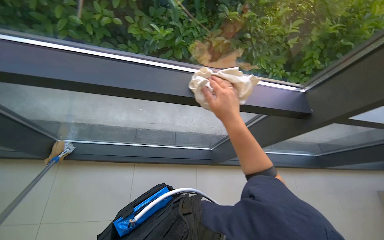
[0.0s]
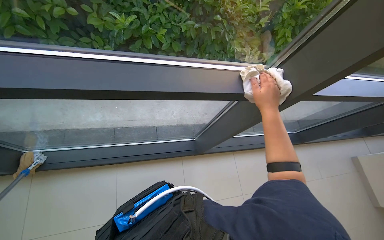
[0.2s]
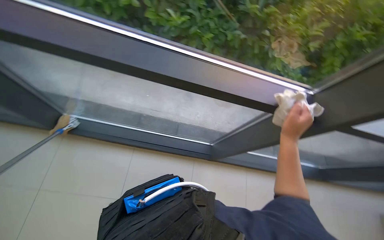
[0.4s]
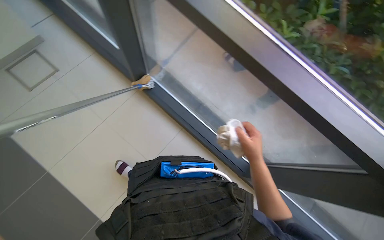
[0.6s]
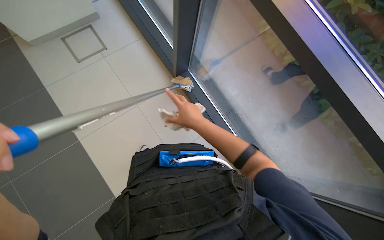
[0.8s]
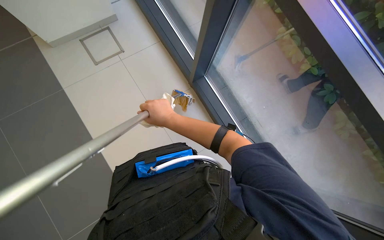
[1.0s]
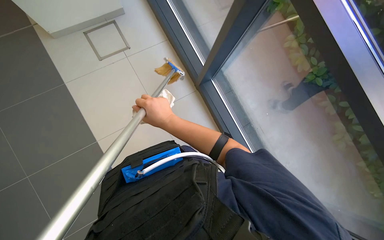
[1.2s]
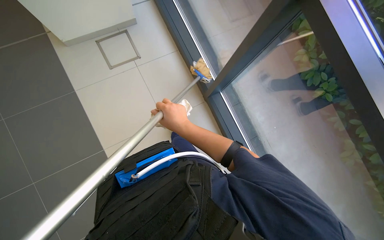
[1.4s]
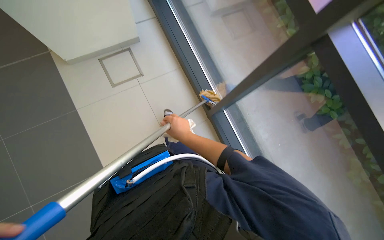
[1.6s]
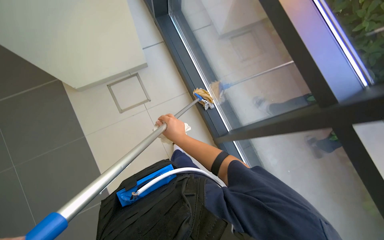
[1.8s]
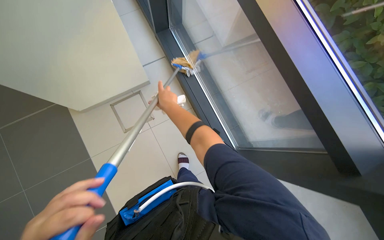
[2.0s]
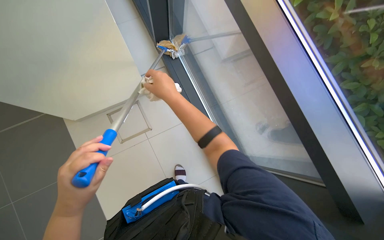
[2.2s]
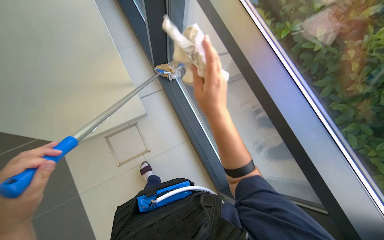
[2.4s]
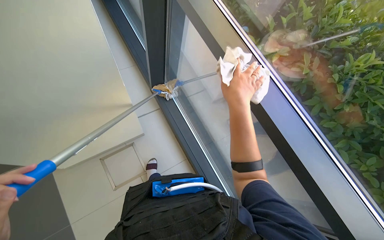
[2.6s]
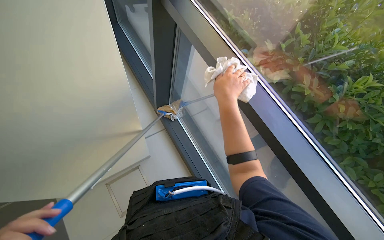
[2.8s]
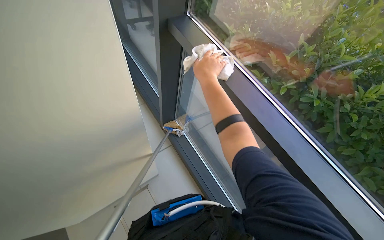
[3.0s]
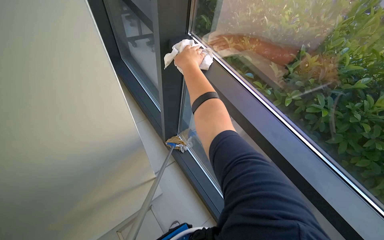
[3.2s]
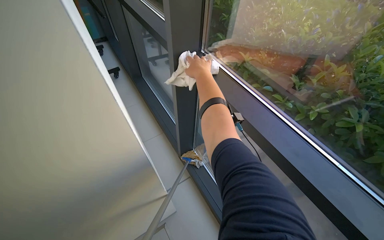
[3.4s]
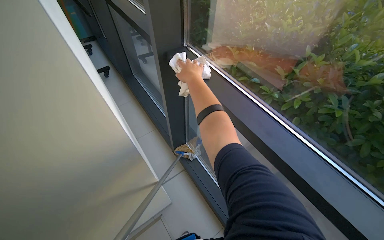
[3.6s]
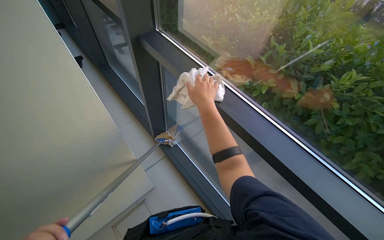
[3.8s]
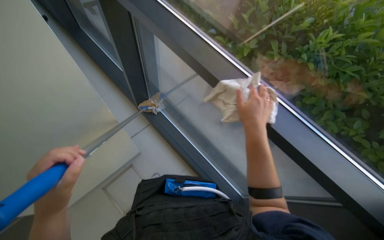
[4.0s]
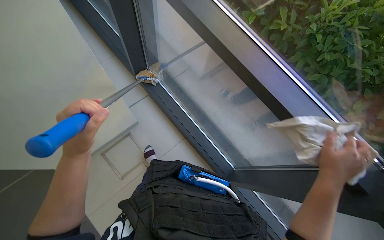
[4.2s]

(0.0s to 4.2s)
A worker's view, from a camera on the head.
Job: cleaning windows.
The whole recording: Cleaning windows and frames. The worker cleans the window glass with a mop and wipes the frames with a cloth.
0.0s - 1.4s: The wearer looks roughly 50 degrees further to the left.
1.4s - 2.8s: The head travels some 60 cm. The camera pitches upward, by some 30 degrees.
2.8s - 4.2s: The camera pitches downward, by some 15 degrees.

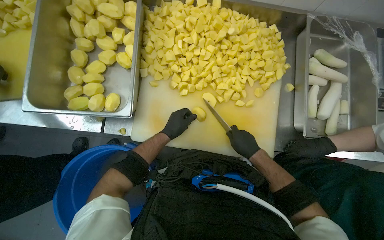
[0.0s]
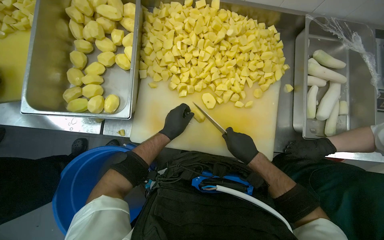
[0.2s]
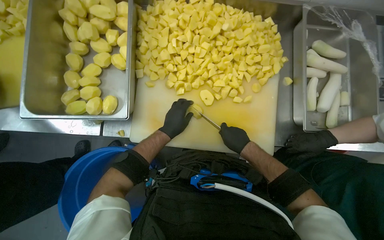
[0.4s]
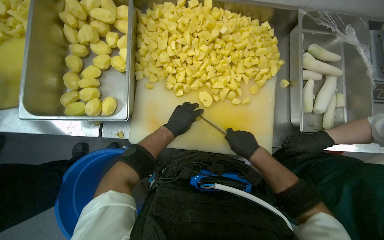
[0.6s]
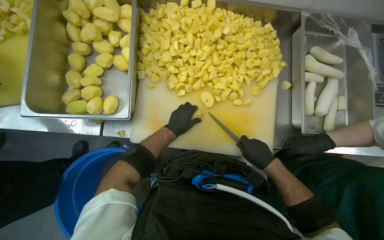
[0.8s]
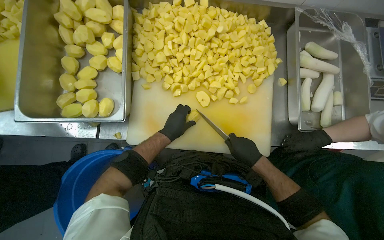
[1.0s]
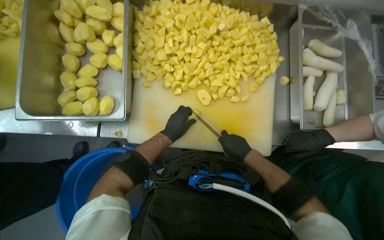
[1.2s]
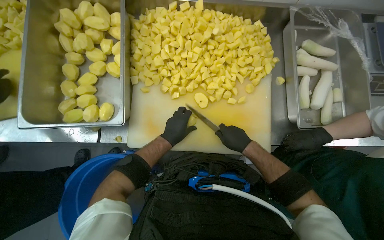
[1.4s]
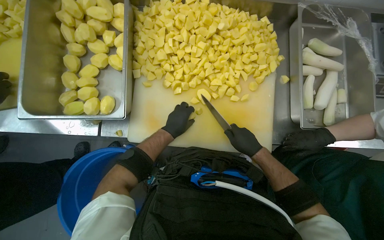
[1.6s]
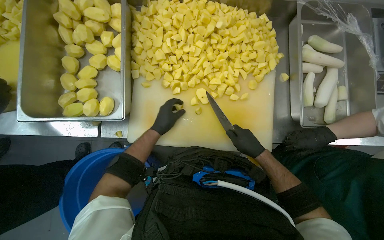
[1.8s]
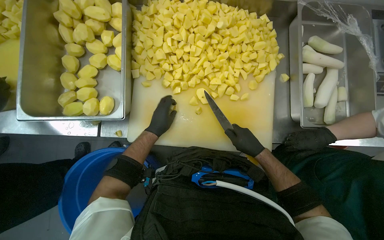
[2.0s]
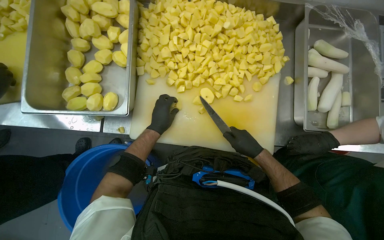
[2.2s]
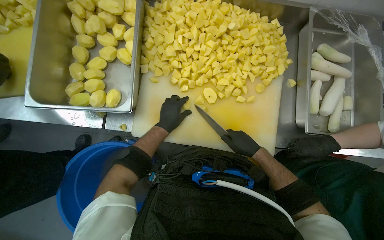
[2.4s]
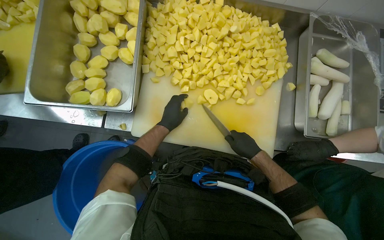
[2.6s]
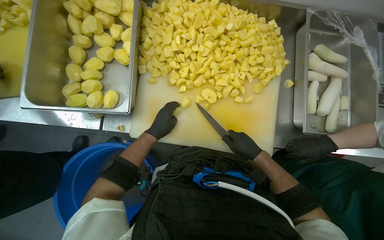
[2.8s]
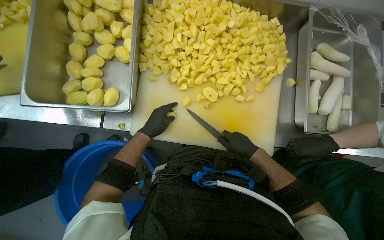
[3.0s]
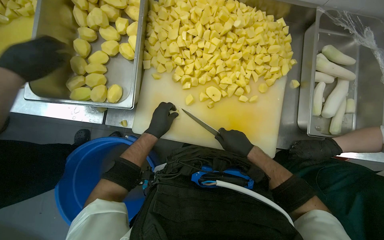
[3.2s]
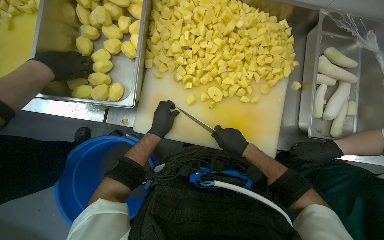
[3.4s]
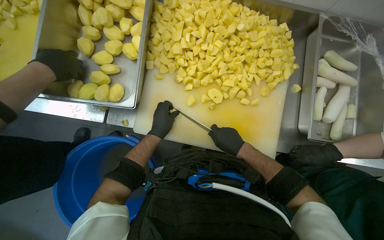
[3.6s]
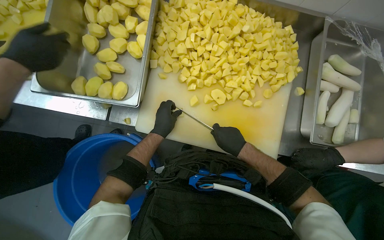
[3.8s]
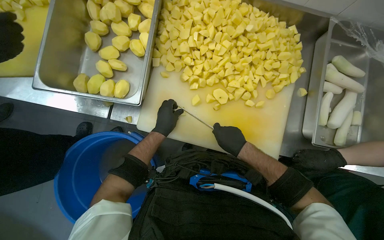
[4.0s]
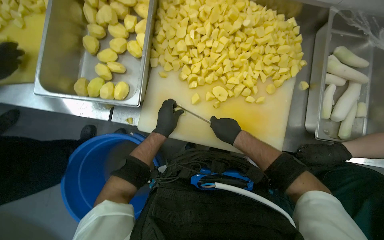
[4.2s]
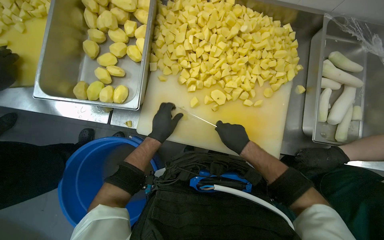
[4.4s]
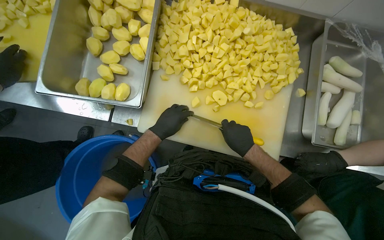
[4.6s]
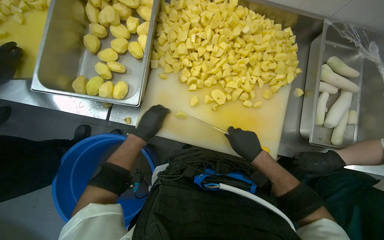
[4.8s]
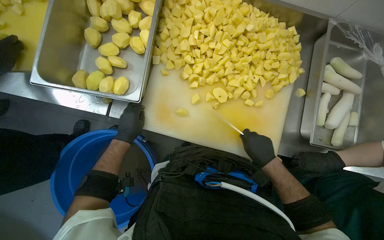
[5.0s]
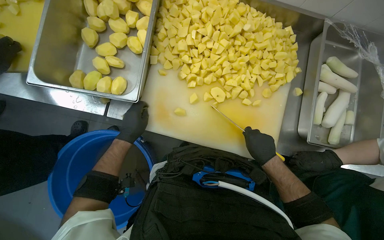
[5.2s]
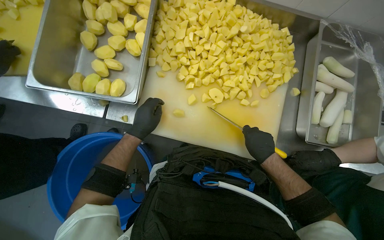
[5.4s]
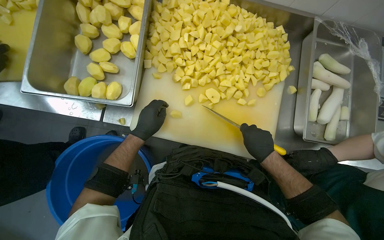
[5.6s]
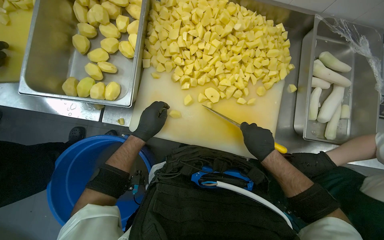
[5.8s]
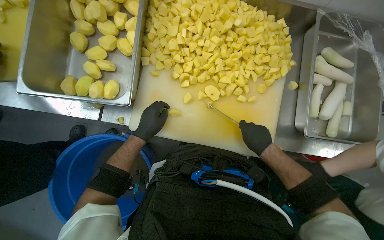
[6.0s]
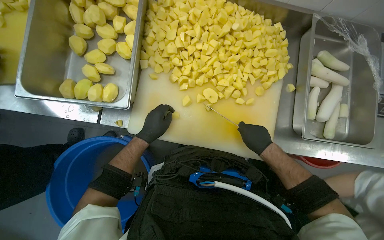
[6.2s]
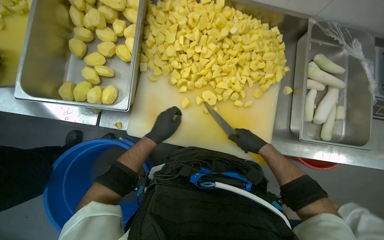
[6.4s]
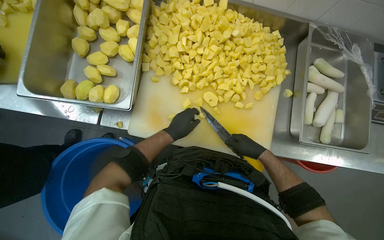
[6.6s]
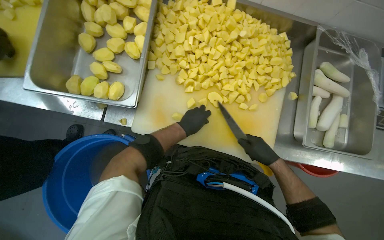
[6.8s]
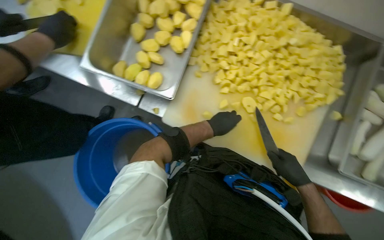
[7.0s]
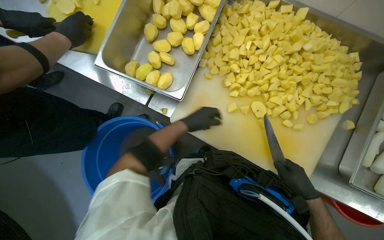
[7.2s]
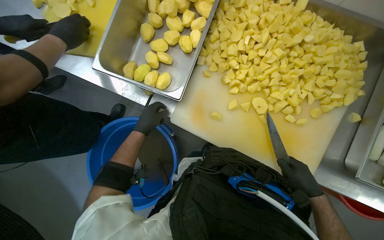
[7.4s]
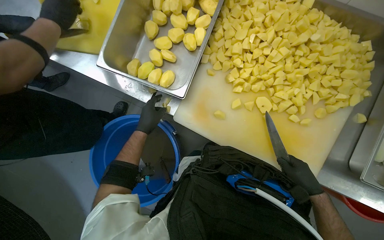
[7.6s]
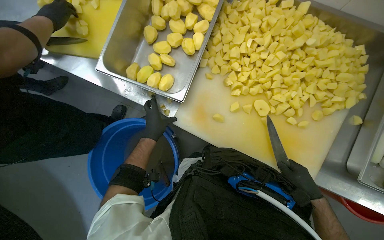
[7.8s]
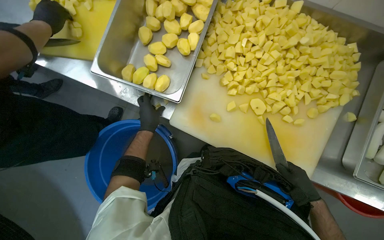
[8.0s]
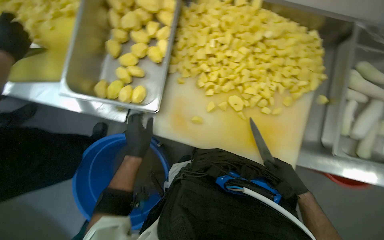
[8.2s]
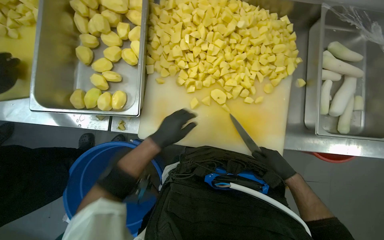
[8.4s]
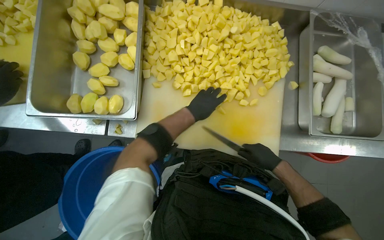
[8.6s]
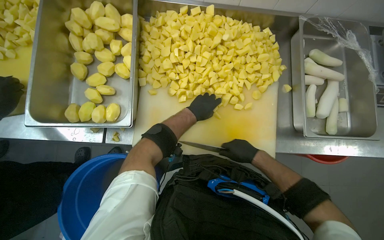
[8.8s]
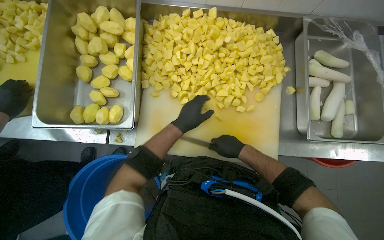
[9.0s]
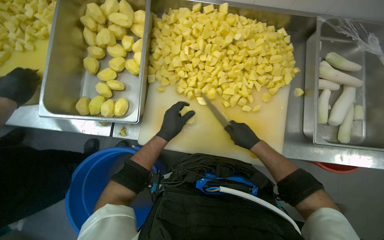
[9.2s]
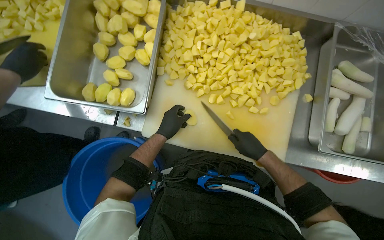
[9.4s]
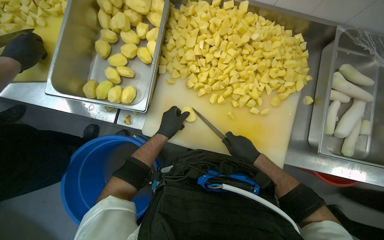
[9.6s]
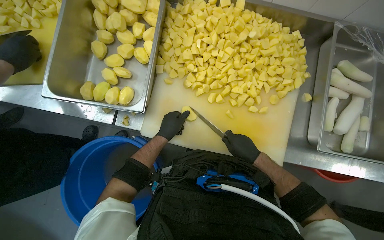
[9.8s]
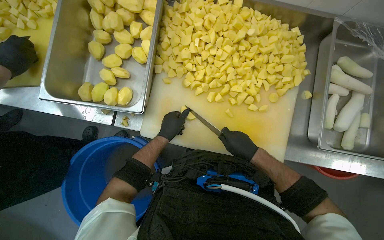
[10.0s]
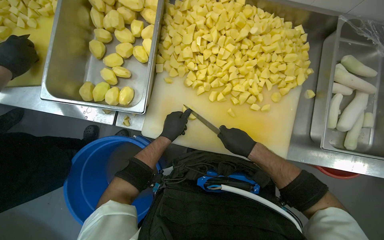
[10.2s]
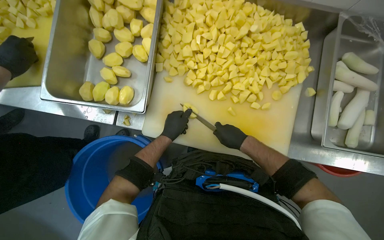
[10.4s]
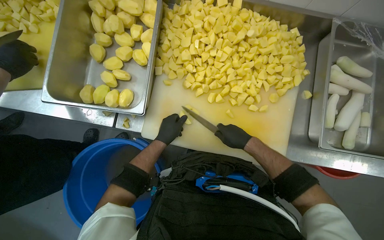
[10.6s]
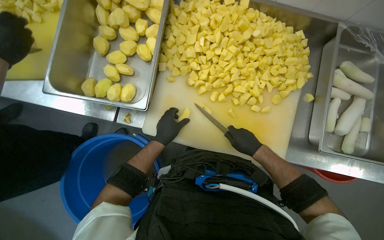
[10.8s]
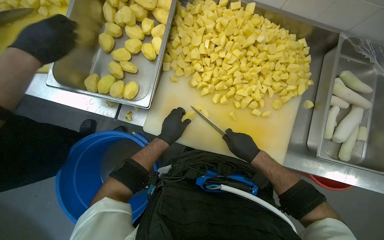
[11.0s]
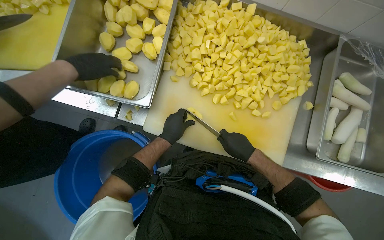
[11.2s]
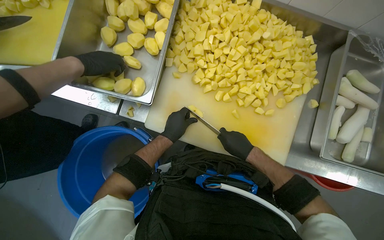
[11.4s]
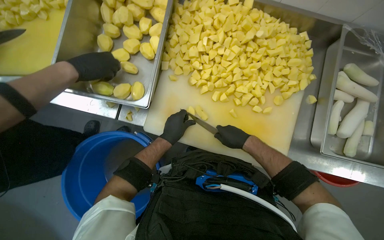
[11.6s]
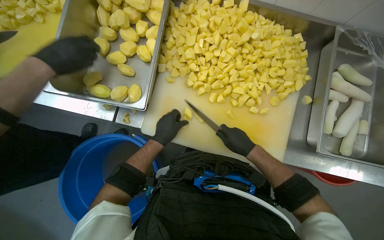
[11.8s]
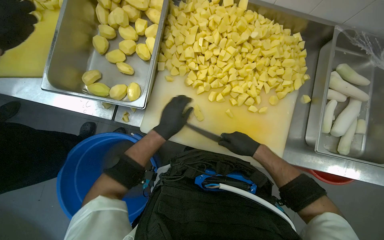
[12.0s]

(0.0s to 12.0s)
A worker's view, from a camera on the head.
Job: preparing food.
The whole recording: Dicing potatoes on cutting board. The worker dices peeled potatoes into smaller pieces on a cutting board.
0.0s - 1.6s: The hands stay close to where they were, moving slightly.
1.6s - 3.0s: The left hand travels to the left by approximately 10 cm.
3.0s - 4.4s: The hands work in one place, with small movements.
4.4s - 6.0s: The right hand travels to the right by about 10 cm.
6.0s - 7.6s: The left hand goes to the right and returns, approximately 10 cm each way.
7.6s - 9.0s: The right hand goes some 10 cm to the left, while the left hand moves to the right, some 25 cm.
9.0s - 10.4s: The left hand moves to the left, roughly 10 cm.
10.4s - 12.0s: The left hand heads nearer to the camera, covering approximately 10 cm.

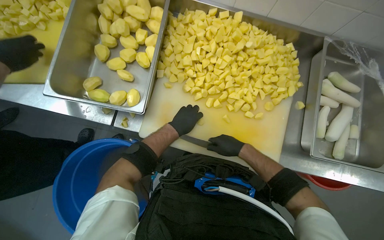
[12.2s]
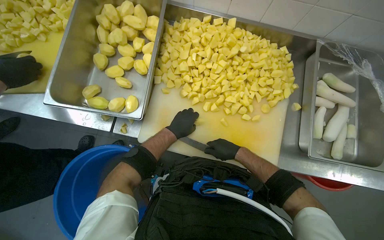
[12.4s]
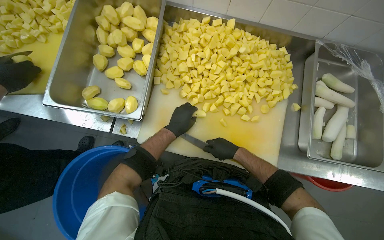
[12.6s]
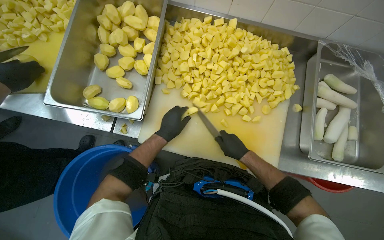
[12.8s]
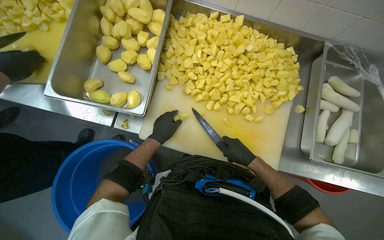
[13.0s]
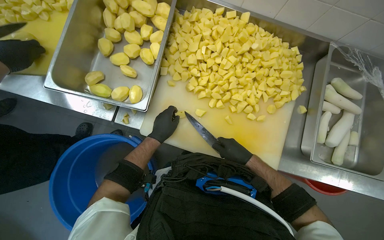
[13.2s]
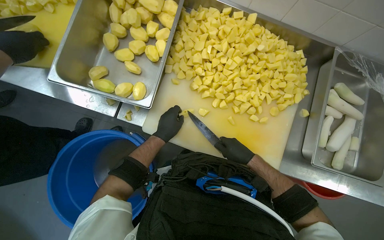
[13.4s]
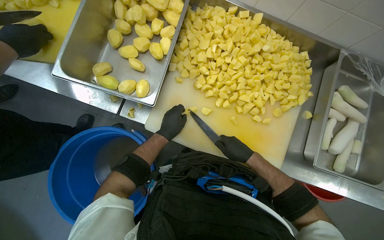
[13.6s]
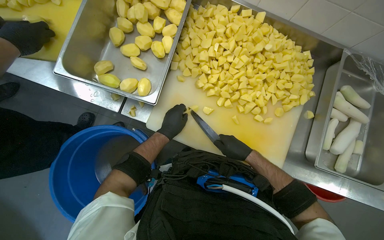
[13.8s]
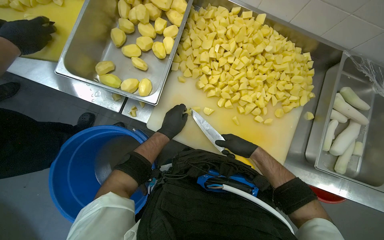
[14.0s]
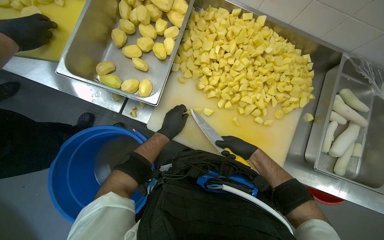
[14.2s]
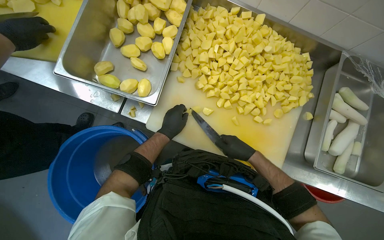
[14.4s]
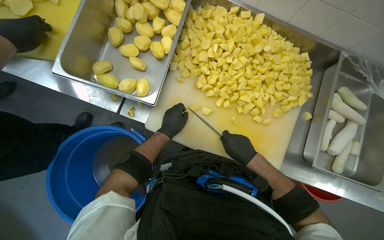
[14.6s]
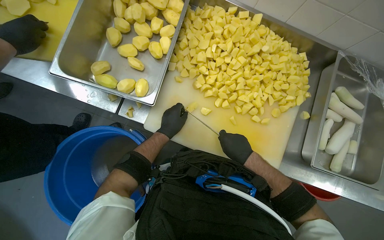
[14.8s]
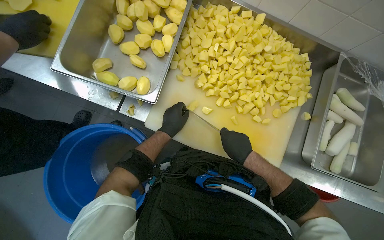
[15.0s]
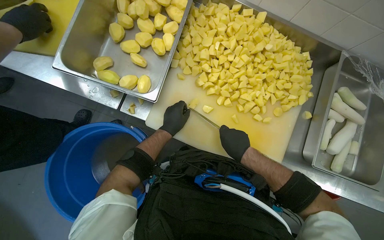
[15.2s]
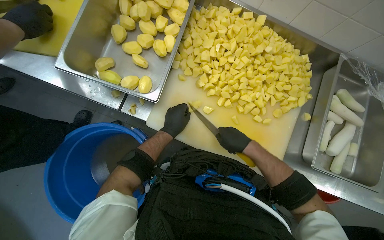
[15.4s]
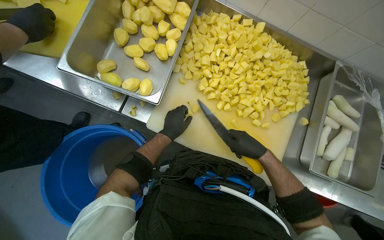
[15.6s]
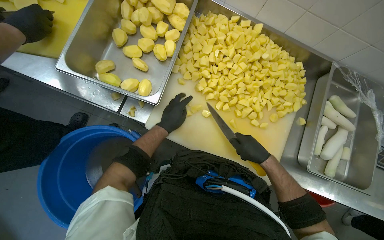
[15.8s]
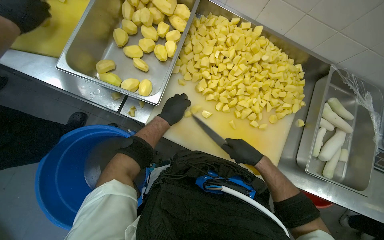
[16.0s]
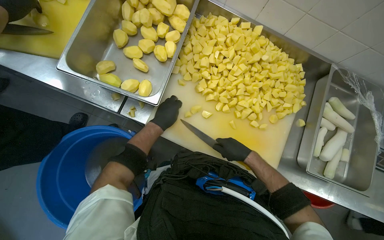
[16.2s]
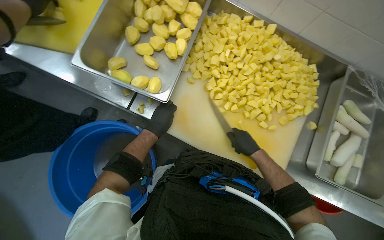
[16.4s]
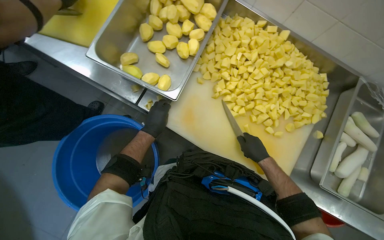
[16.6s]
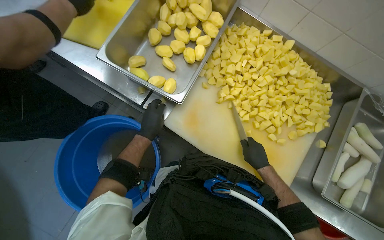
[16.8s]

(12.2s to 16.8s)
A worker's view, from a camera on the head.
Job: preparing food.
The whole recording: Dicing potatoes on cutting board. The worker dices peeled potatoes into smaller pieces on a cutting board.
12.2s - 15.2s: The hands make small movements and keep their place.
15.2s - 16.8s: The left hand shifts some 15 cm to the left.
